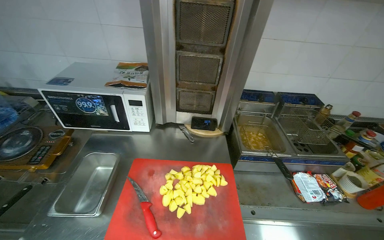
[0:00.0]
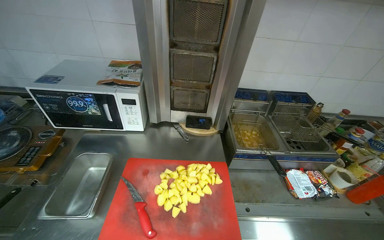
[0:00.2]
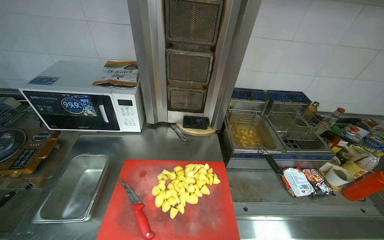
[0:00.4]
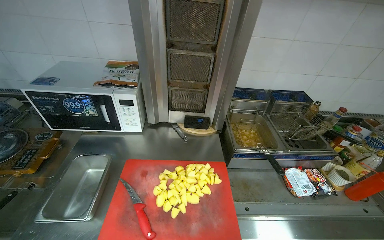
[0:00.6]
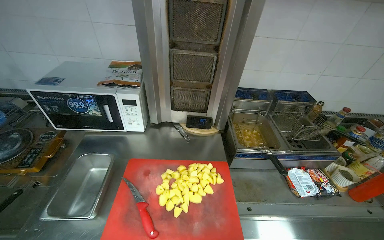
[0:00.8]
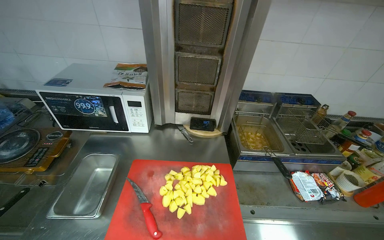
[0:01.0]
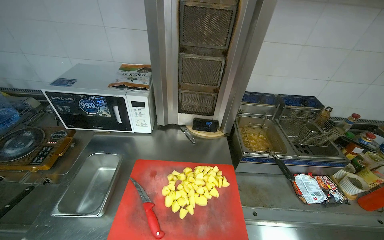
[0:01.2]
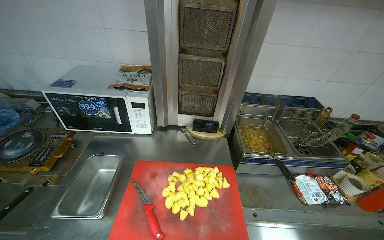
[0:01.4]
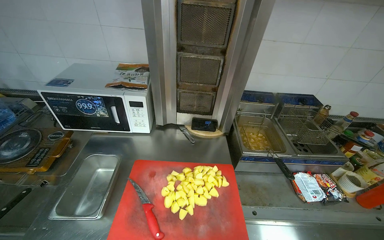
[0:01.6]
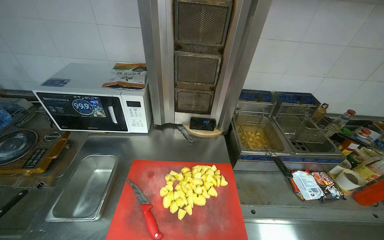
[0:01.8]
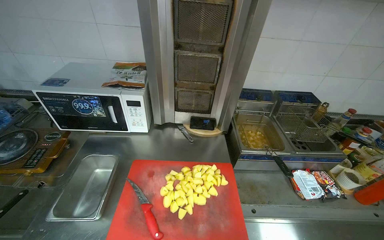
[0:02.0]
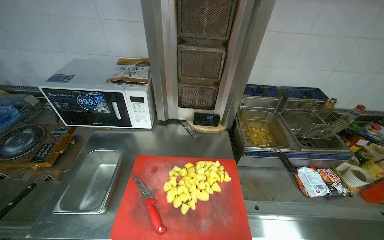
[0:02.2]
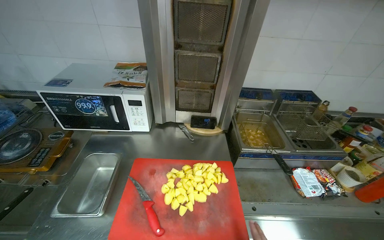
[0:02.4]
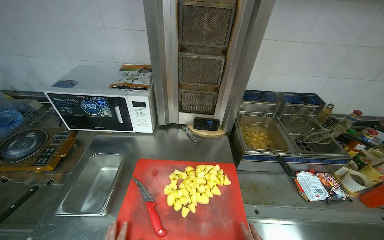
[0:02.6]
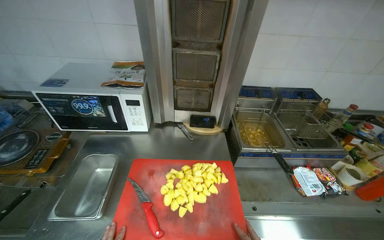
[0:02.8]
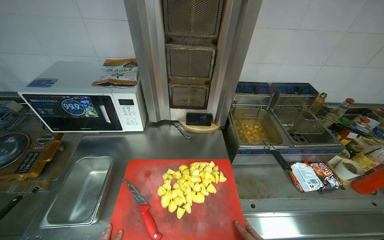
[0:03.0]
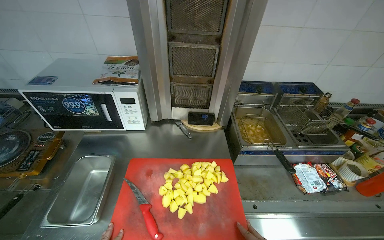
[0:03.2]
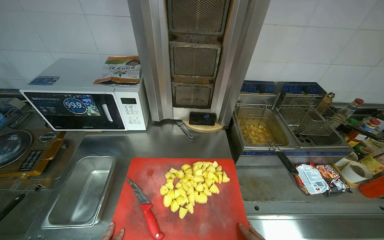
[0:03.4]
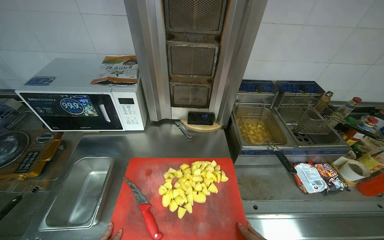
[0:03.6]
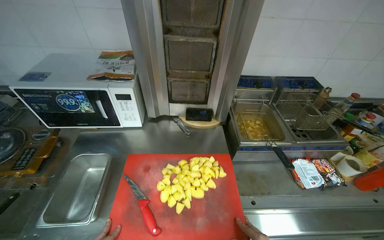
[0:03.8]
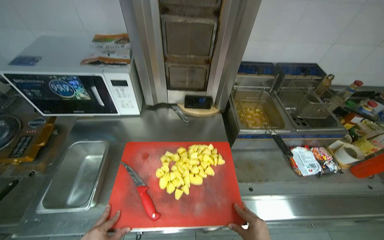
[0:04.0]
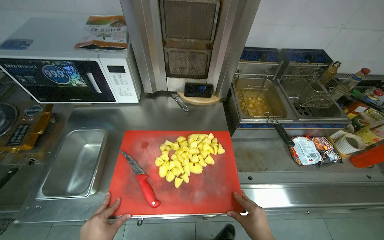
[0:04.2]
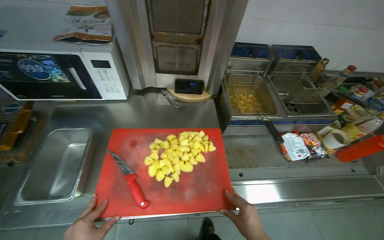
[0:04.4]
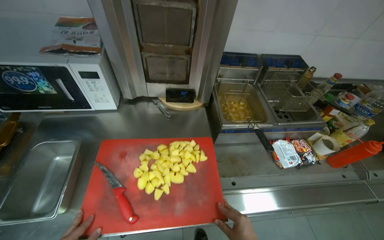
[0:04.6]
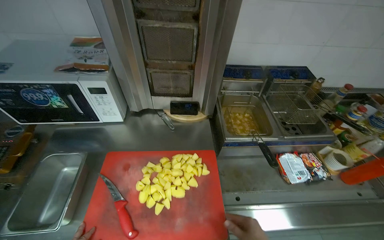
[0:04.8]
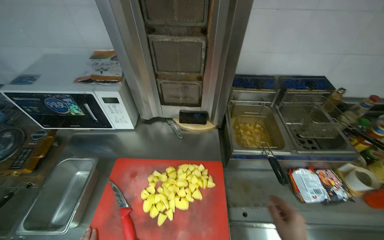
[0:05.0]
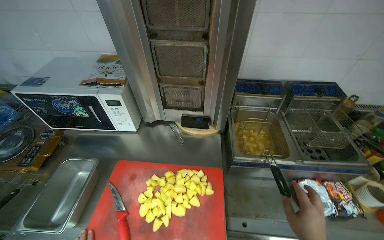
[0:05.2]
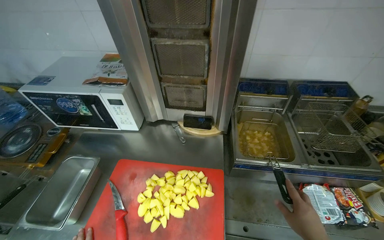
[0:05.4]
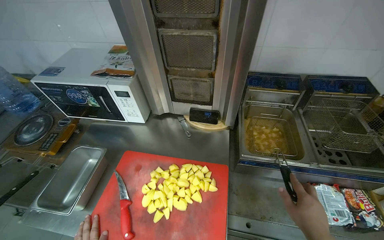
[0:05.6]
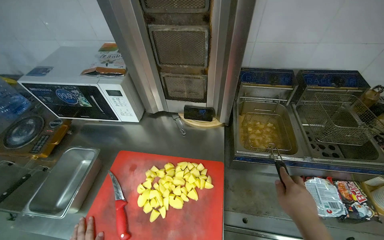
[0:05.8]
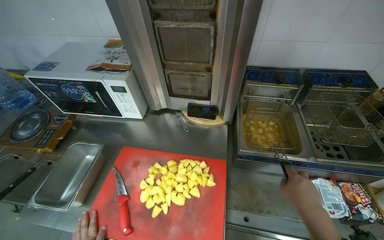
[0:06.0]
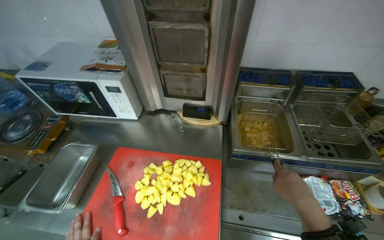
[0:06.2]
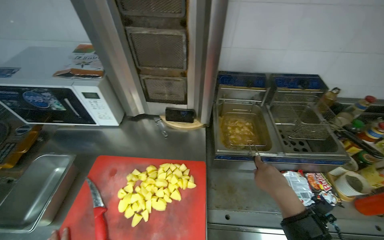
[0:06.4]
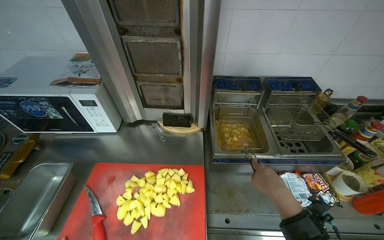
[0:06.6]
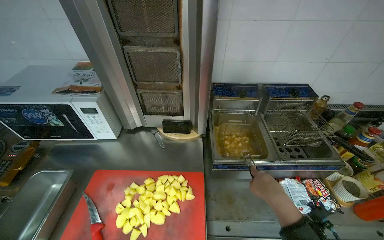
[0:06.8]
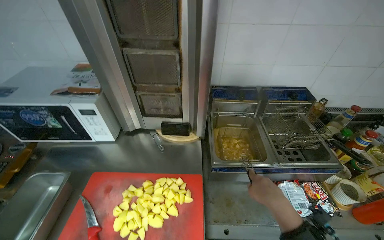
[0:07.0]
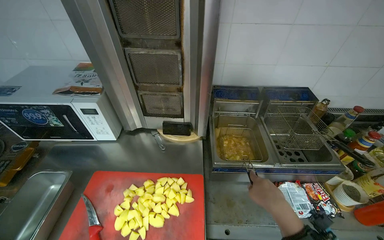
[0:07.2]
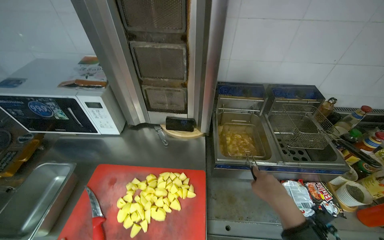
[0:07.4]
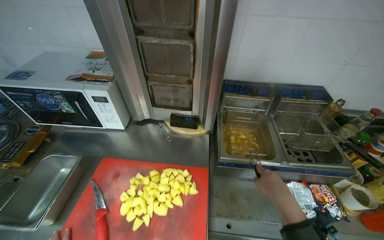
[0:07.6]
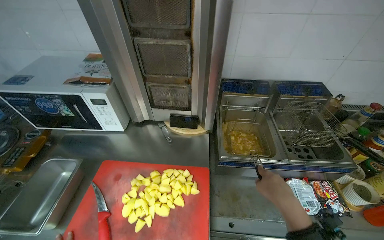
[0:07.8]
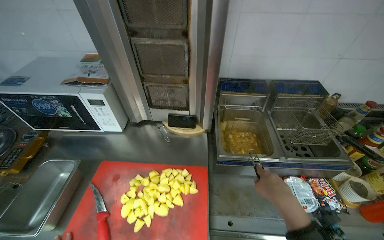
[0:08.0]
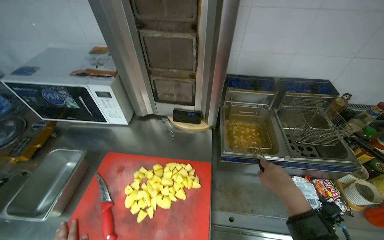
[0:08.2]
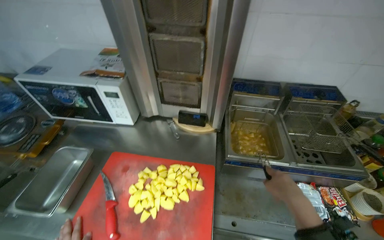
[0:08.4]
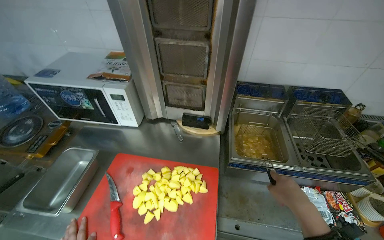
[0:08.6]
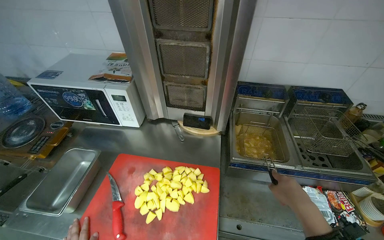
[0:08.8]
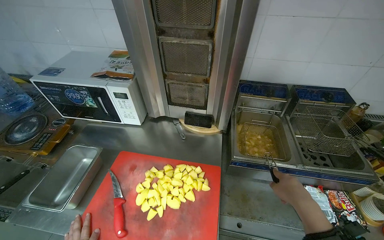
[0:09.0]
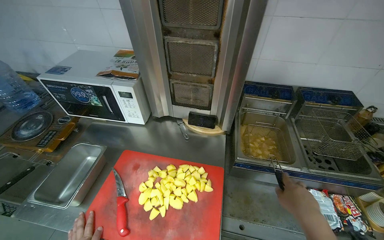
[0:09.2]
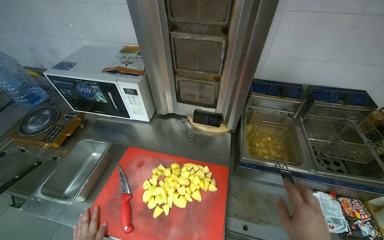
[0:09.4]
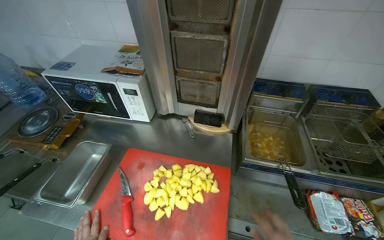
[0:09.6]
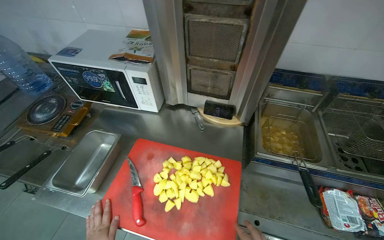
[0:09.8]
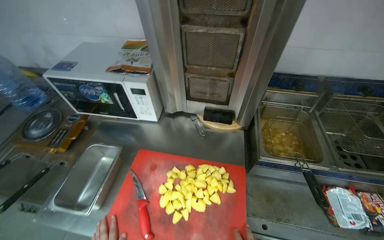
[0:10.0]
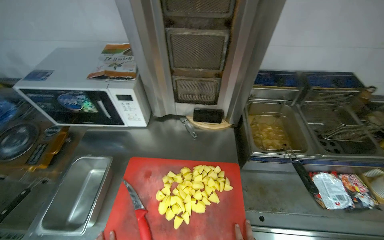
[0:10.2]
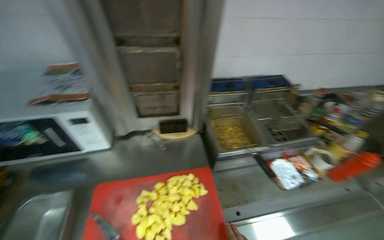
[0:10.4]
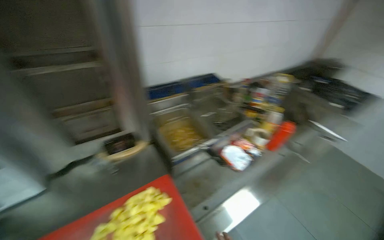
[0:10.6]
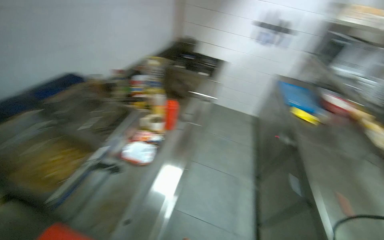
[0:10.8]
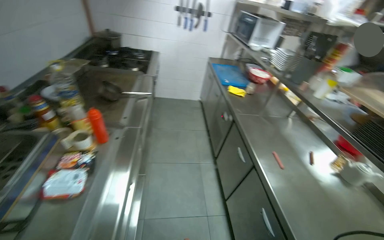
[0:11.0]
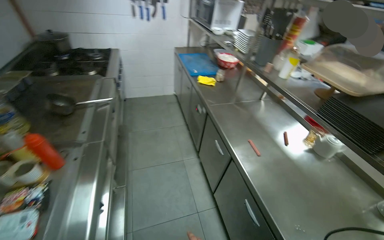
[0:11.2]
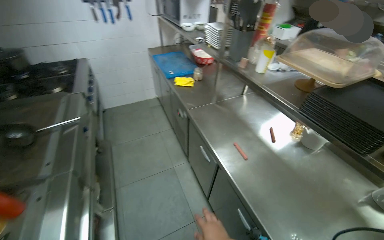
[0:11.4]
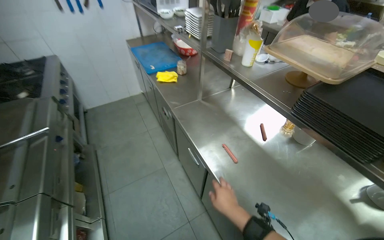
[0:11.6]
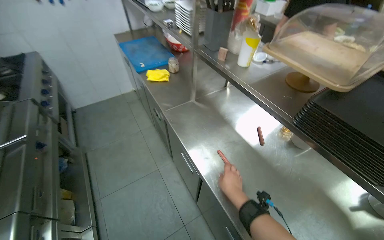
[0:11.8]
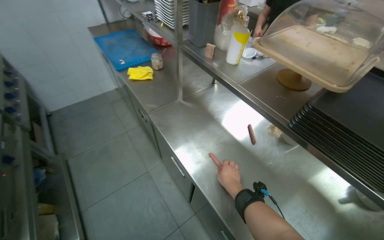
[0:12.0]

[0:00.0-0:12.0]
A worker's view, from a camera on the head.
Job: cooking food.
The whole recording: Frying potatoes in deep fryer. The worker stirs potatoes in the deep fryer and adjusts its settings.
0:04.4 to 0:06.0: The view swings some 15 degrees to the left.
0:09.0 to 0:10.4: The head rotates some 20 degrees to the right.
0:10.4 to 0:12.0: The wearer moves approximately 90 cm. The head turns to the right by roughly 115 degrees. The wearer looks about 20 degrees further downward.

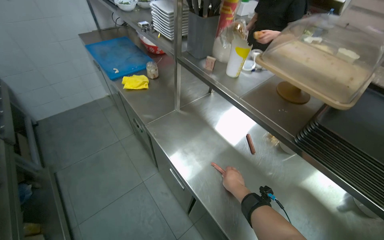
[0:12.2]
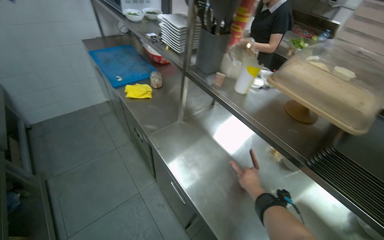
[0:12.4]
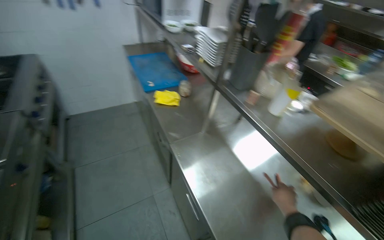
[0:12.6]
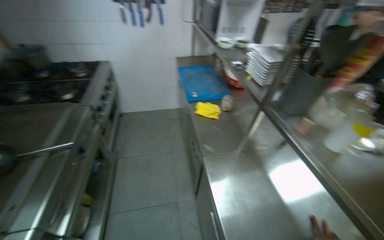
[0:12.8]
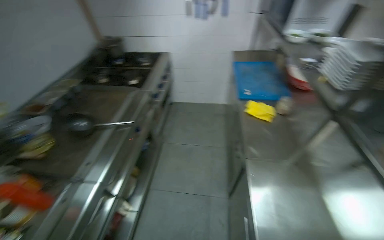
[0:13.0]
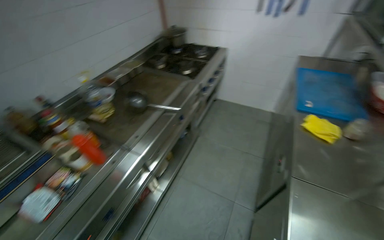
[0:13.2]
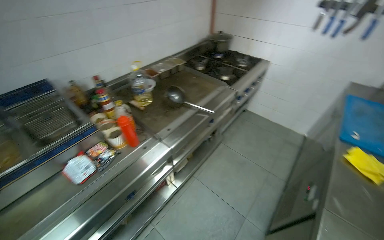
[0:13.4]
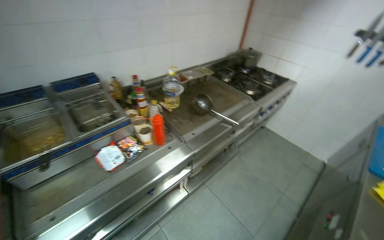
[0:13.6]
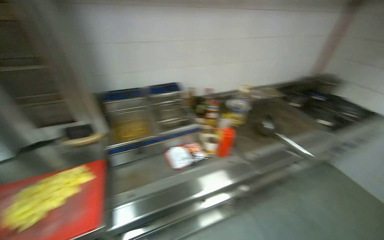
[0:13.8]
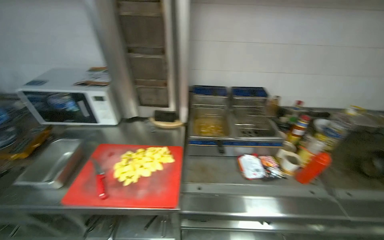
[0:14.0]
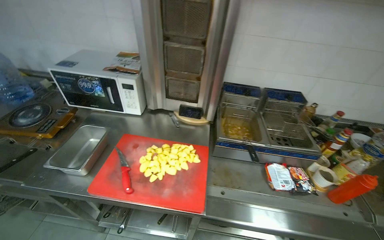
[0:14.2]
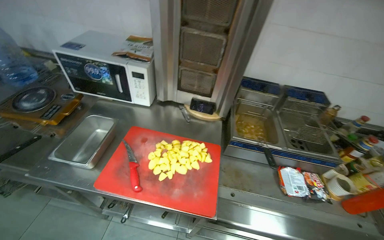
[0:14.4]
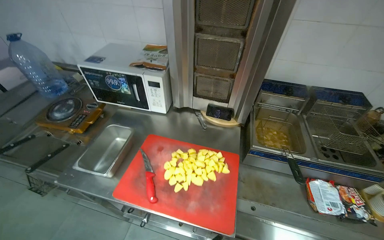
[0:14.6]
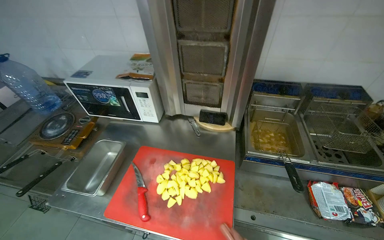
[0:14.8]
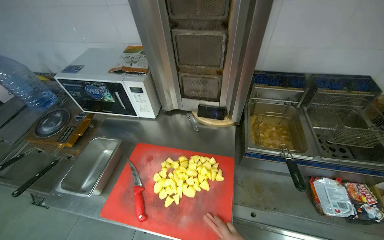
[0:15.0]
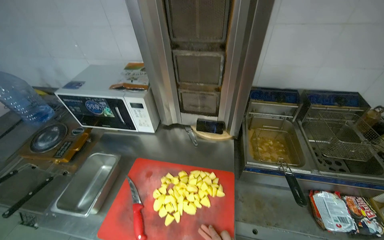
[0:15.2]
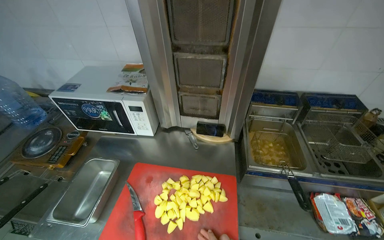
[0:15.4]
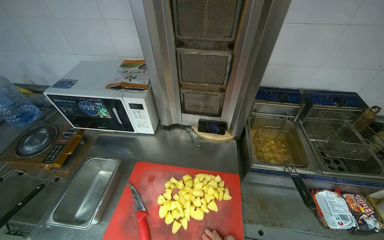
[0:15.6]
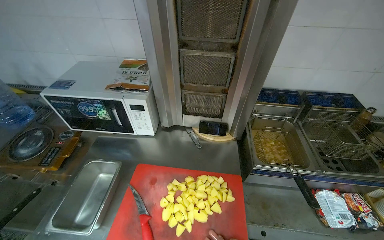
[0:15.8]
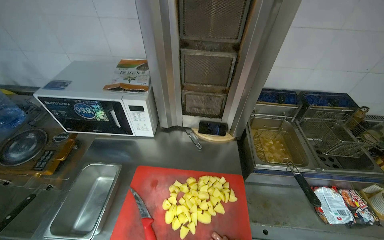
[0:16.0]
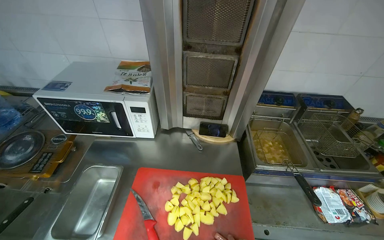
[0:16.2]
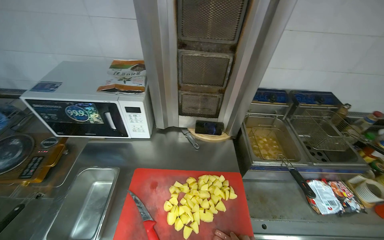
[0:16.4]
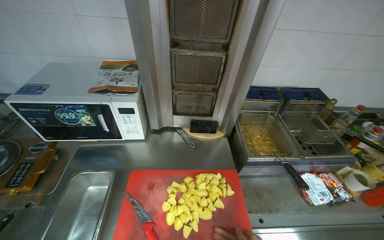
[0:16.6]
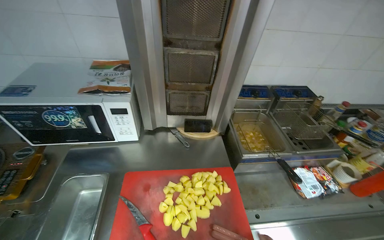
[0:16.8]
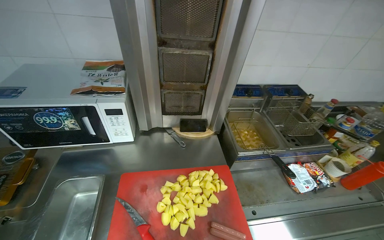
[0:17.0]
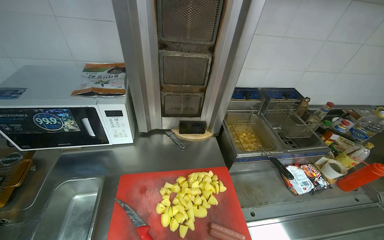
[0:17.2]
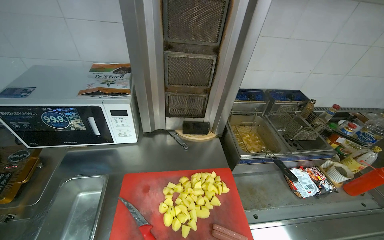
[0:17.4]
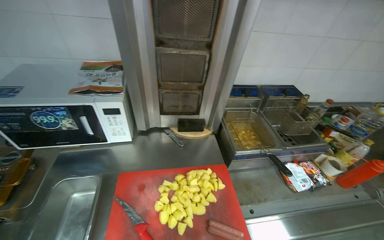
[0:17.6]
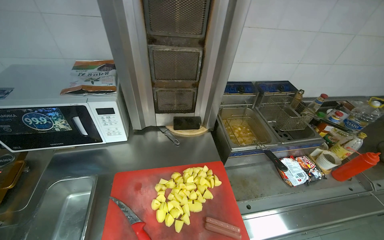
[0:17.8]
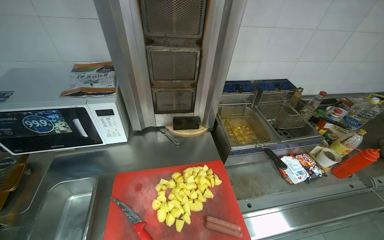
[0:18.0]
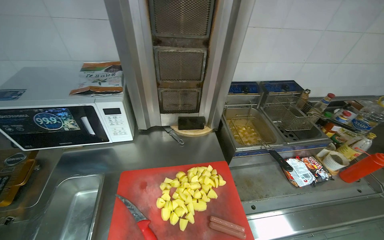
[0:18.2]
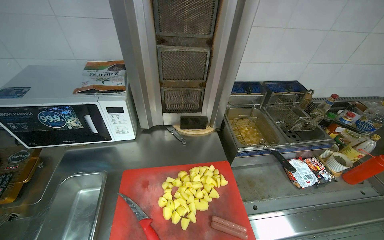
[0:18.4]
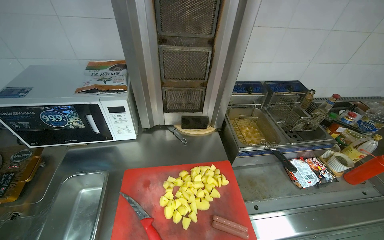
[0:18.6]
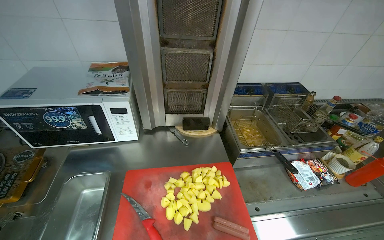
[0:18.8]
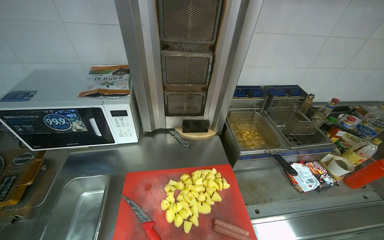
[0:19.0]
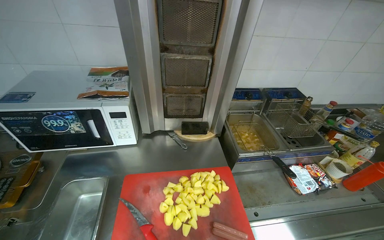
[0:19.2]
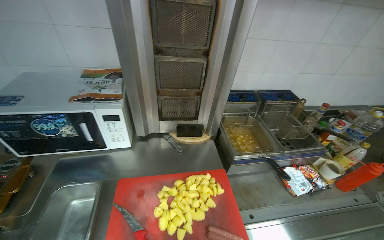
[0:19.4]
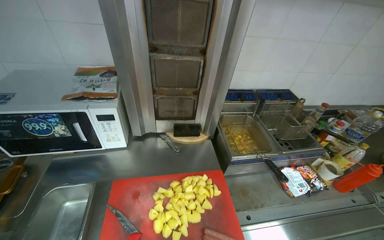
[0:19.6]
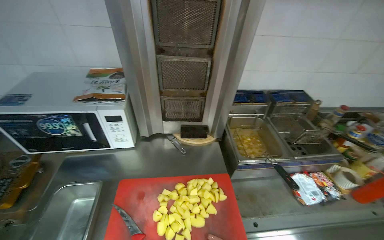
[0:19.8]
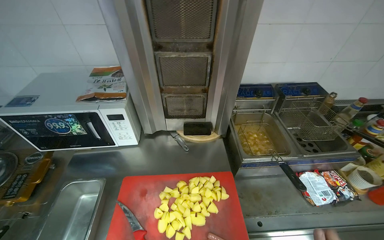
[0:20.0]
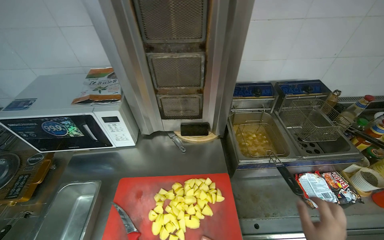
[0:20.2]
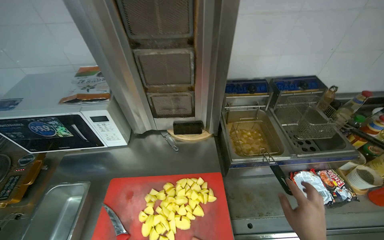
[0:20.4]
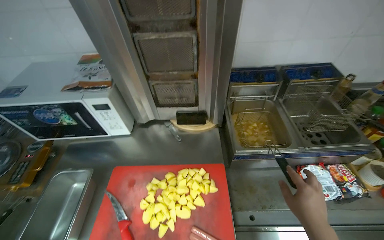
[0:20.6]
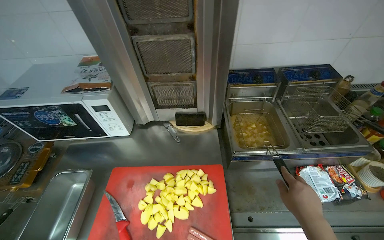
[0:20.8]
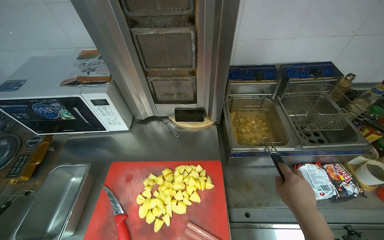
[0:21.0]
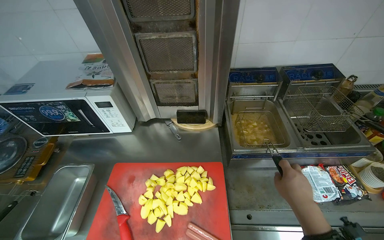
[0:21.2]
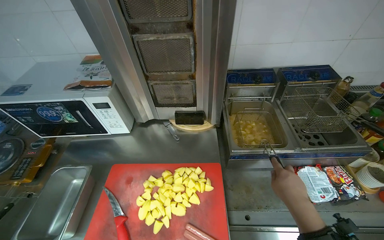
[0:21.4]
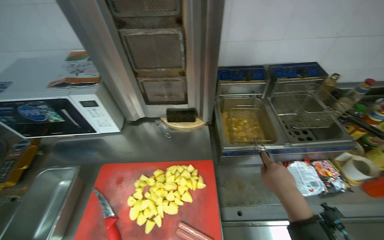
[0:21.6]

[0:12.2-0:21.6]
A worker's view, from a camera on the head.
Job: cooking food.
The whole recording: Frying potatoes in deep fryer. The worker stirs potatoes in the deep fryer and adjusts its settings.
0:12.2 to 0:13.8: The head turns to the left by roughly 105 degrees. The view tilts about 15 degrees upward.
0:13.8 to 0:15.4: The wearer moves about 50 cm. The head turns to the left by approximately 35 degrees.
0:15.4 to 0:17.0: The view pans to the right by about 15 degrees.
